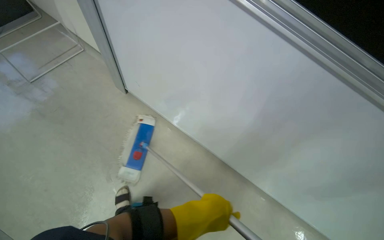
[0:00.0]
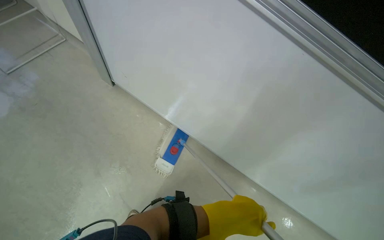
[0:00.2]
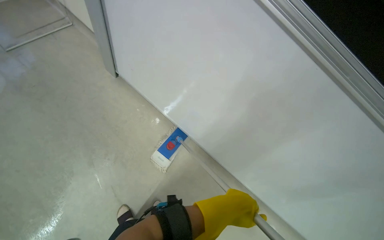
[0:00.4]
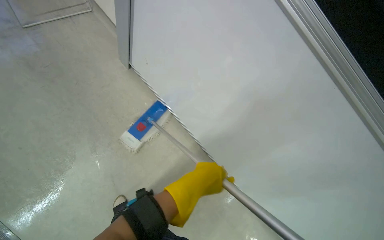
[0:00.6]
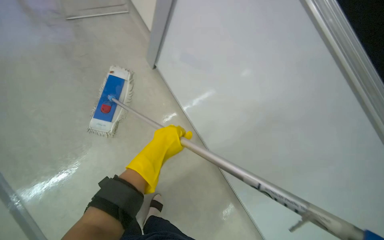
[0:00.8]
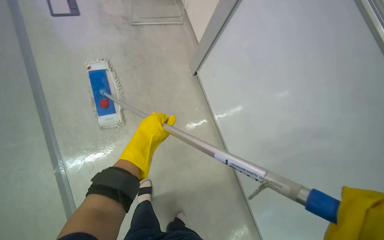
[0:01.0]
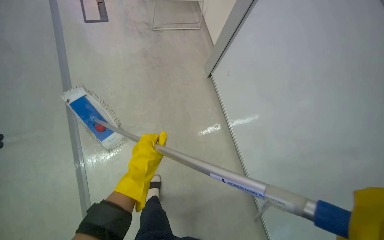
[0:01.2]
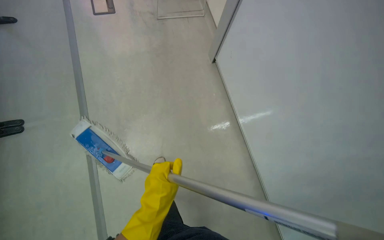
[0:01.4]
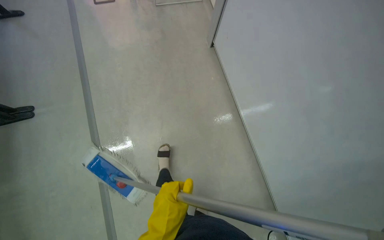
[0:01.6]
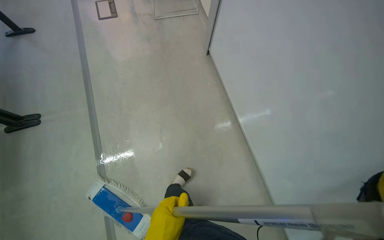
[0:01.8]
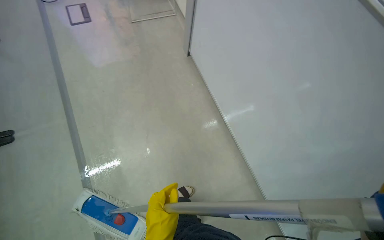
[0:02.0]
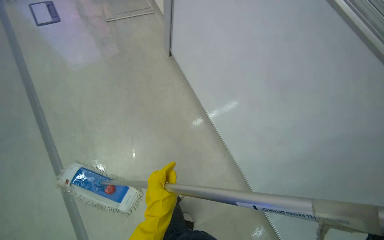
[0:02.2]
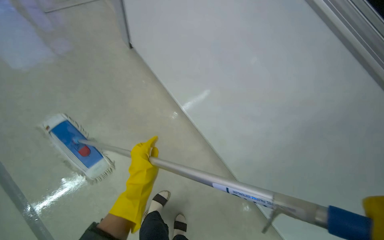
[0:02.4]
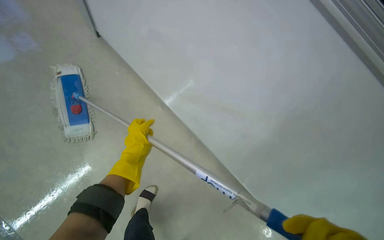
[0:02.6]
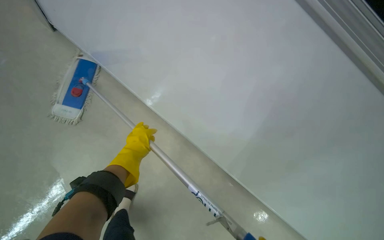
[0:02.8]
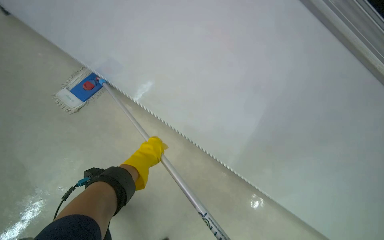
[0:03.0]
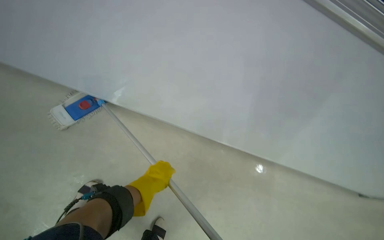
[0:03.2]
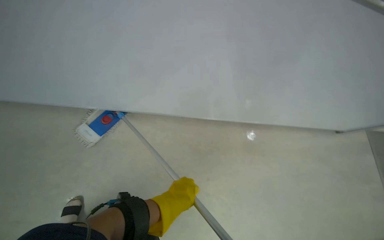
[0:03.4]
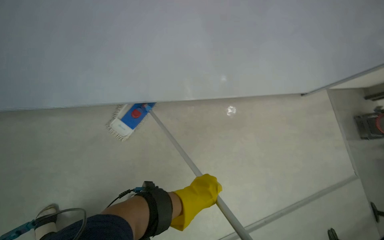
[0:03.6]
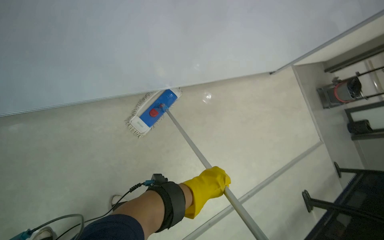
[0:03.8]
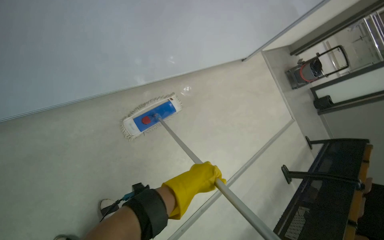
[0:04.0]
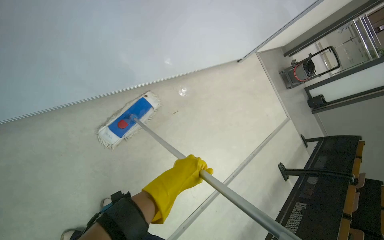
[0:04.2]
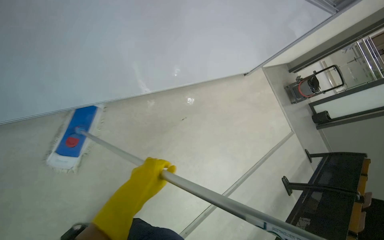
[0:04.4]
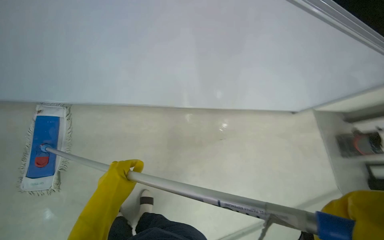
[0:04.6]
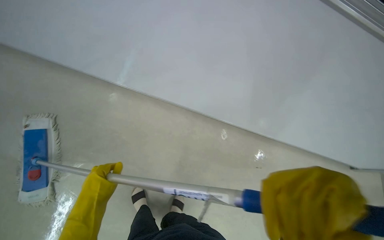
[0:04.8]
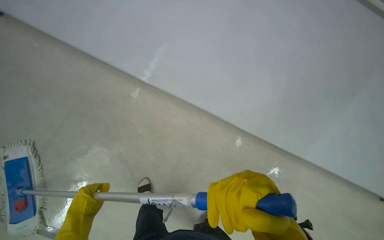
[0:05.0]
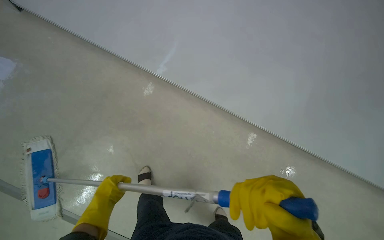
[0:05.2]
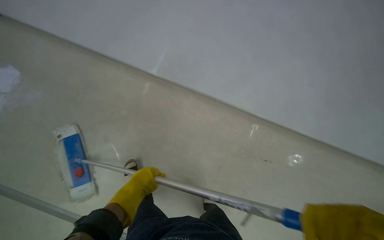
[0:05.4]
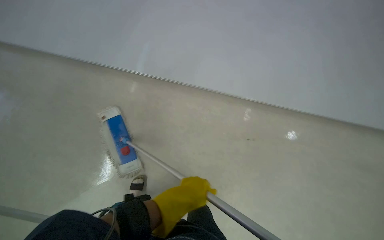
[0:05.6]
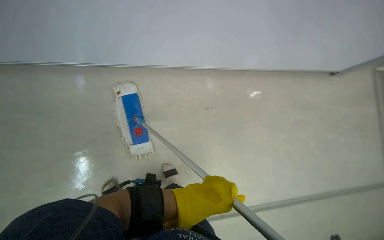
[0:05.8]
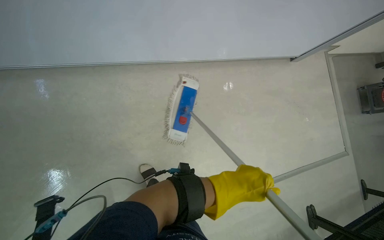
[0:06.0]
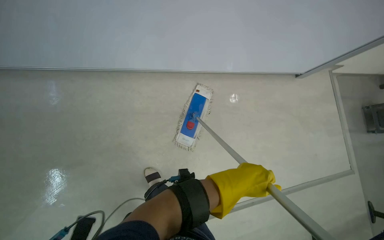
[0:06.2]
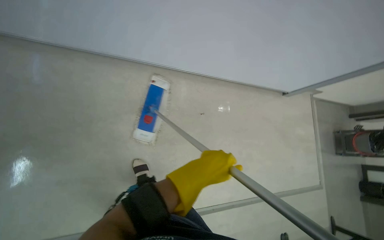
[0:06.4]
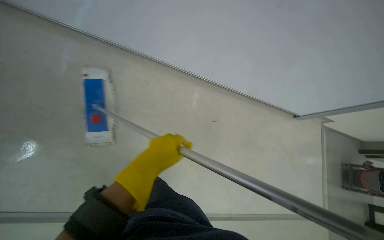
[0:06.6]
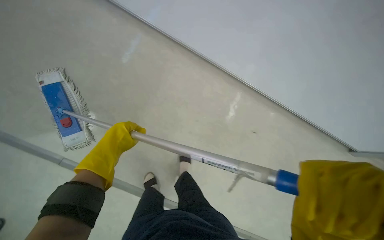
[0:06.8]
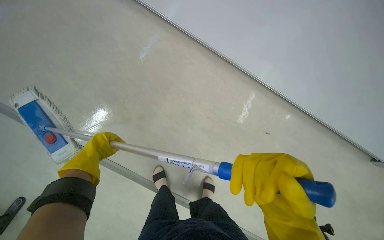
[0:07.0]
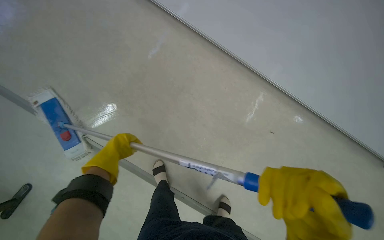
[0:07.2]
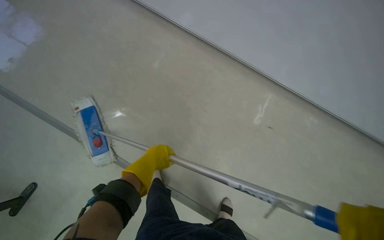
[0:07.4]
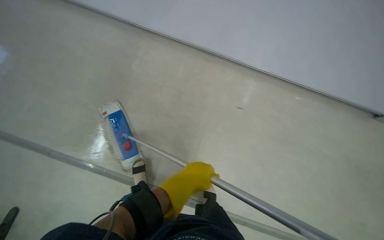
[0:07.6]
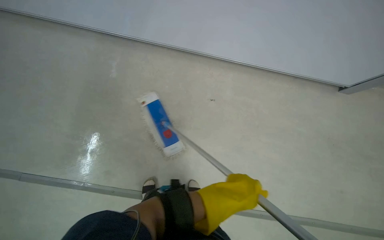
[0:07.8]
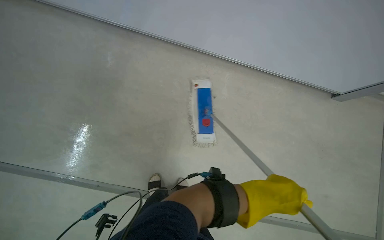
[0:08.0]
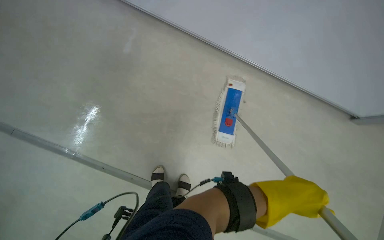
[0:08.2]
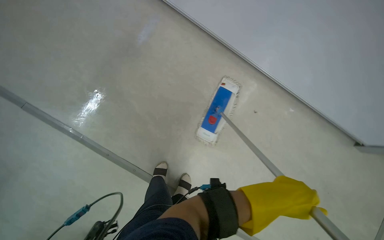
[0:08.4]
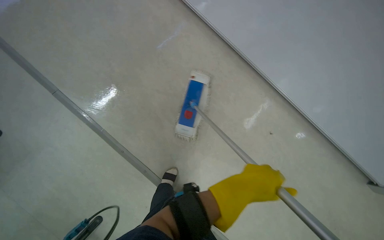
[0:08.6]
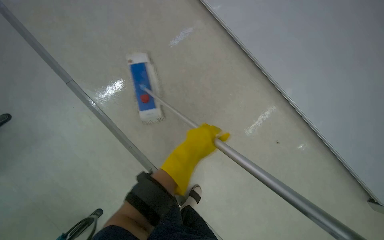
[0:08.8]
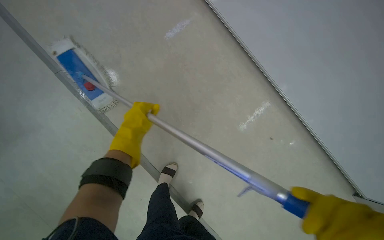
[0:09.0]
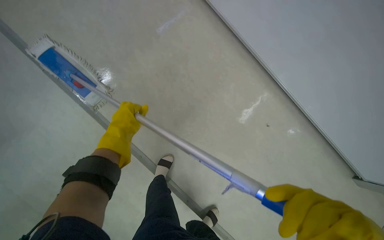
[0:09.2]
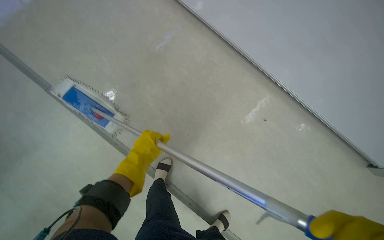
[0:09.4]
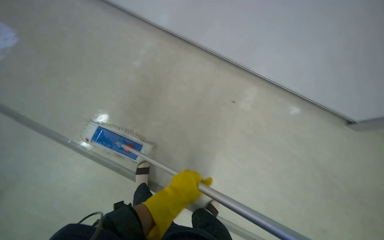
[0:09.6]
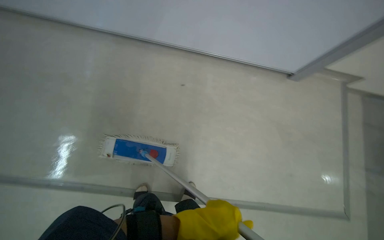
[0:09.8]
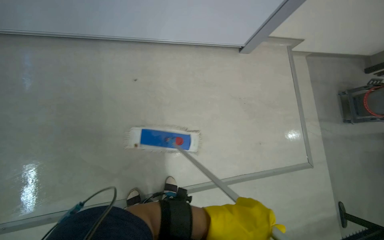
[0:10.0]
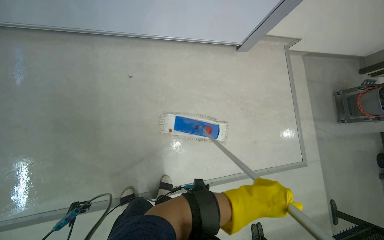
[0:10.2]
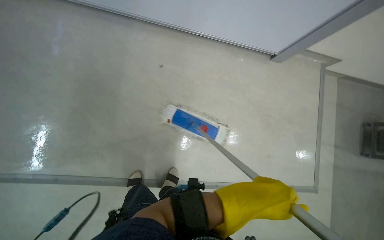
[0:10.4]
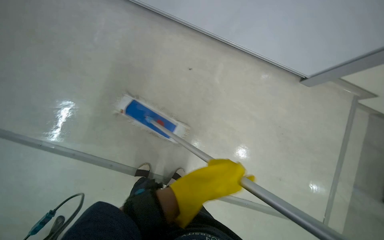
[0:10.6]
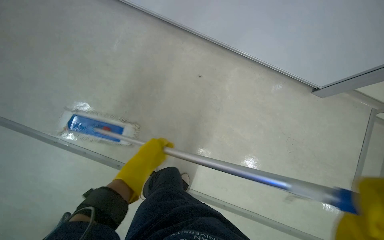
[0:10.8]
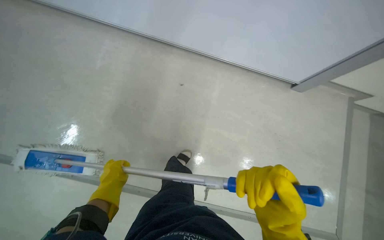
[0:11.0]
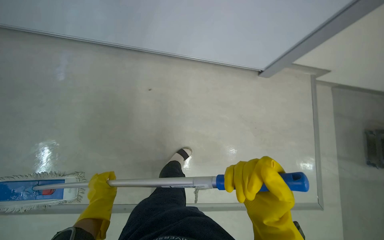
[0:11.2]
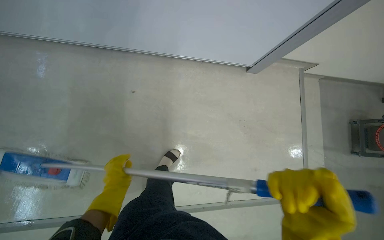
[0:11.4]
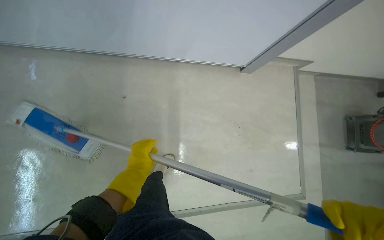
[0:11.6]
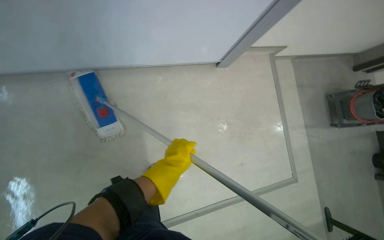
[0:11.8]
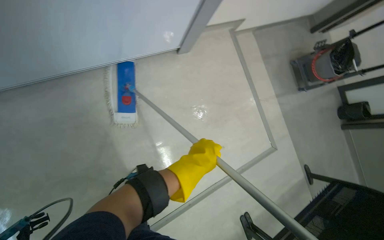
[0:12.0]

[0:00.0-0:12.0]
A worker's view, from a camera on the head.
Job: mopping floor.
The whole recording: Mopping building floor. The worker prepares the mop and mops the floor in the building hallway.
0:00.0 to 0:01.6: The camera travels about 40 cm. The wearer looks about 15 degrees further downward. The scene turns some 25 degrees counterclockwise in the picture.
0:01.6 to 0:03.0: The camera sweeps to the right, by approximately 25 degrees. The wearer looks approximately 10 degrees further upward.
0:03.0 to 0:04.4: The view tilts roughly 15 degrees upward.
0:09.0 to 0:10.4: The left hand moves nearer to the camera, roughly 20 cm.
0:10.4 to 0:12.0: The head rotates about 30 degrees to the right.

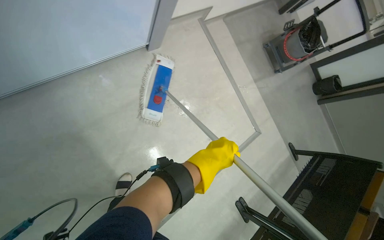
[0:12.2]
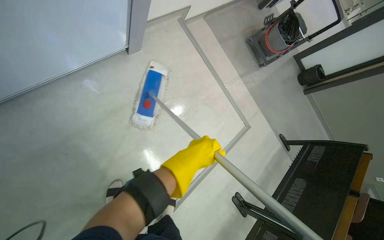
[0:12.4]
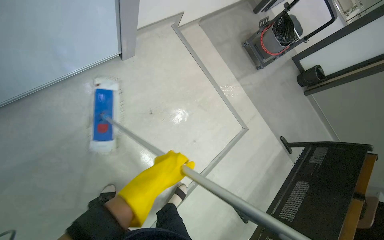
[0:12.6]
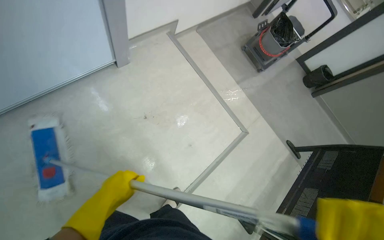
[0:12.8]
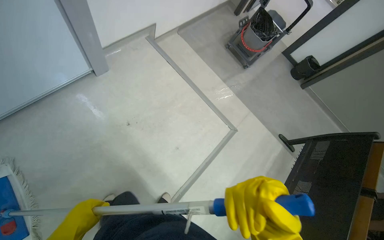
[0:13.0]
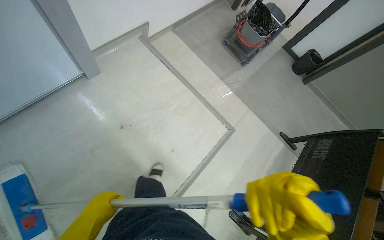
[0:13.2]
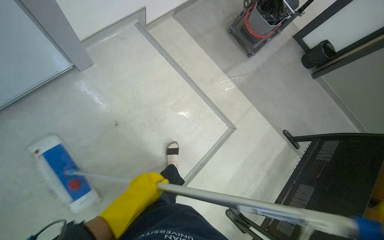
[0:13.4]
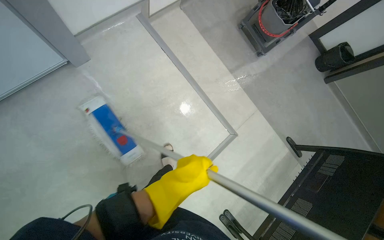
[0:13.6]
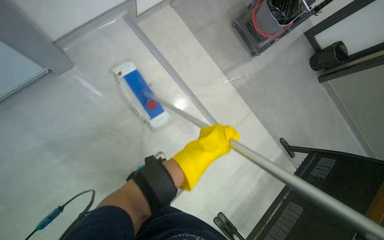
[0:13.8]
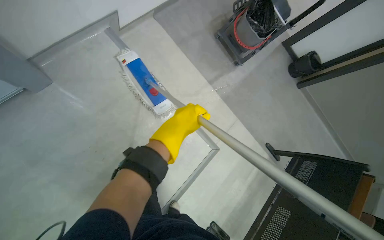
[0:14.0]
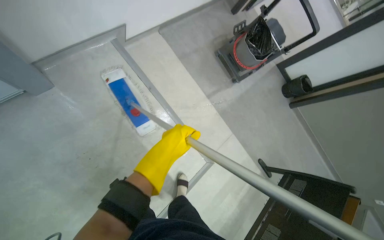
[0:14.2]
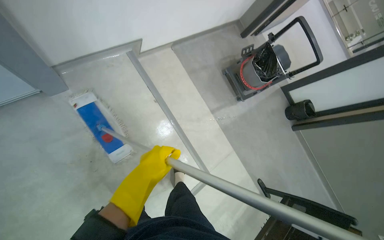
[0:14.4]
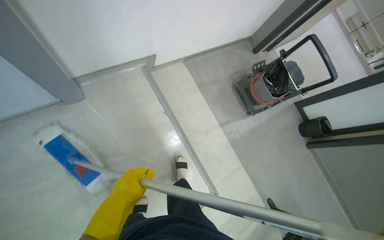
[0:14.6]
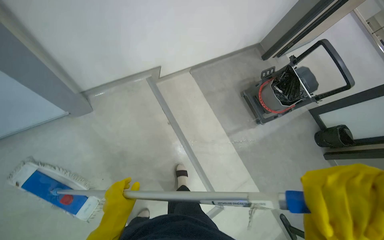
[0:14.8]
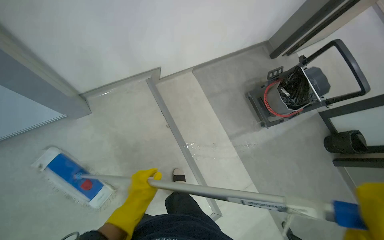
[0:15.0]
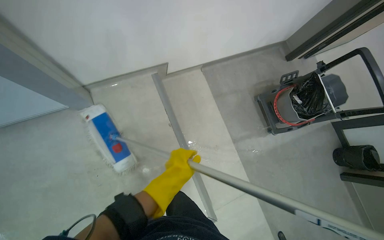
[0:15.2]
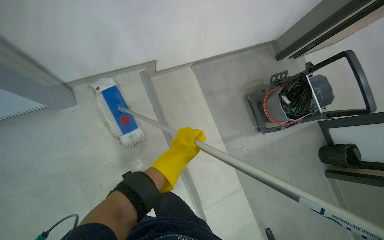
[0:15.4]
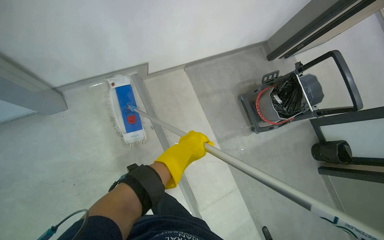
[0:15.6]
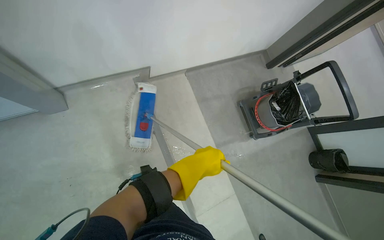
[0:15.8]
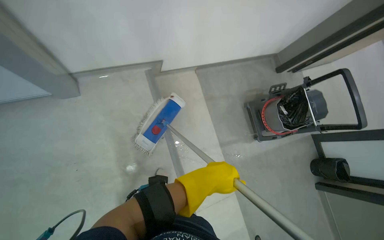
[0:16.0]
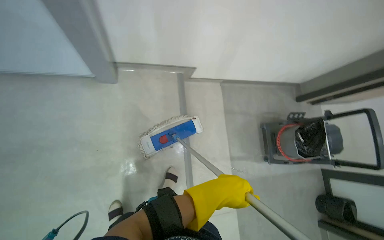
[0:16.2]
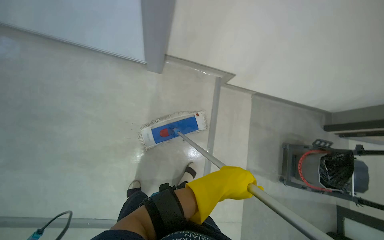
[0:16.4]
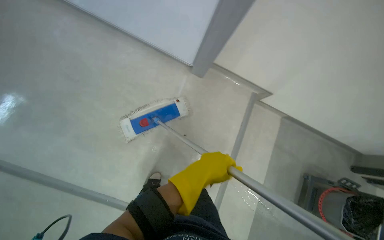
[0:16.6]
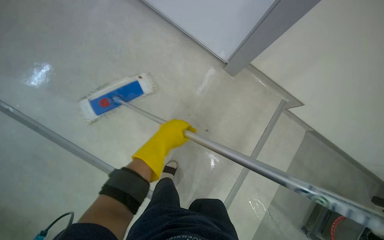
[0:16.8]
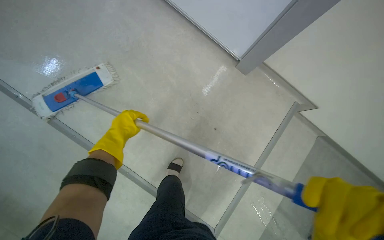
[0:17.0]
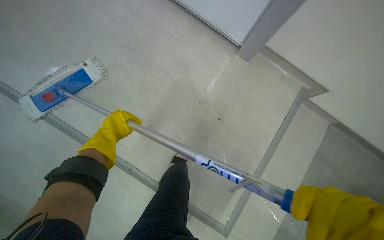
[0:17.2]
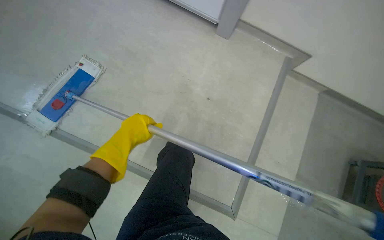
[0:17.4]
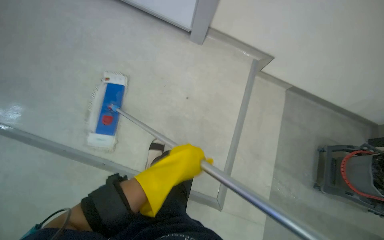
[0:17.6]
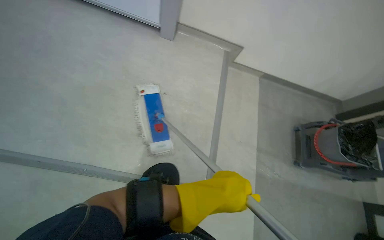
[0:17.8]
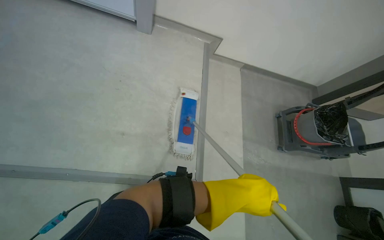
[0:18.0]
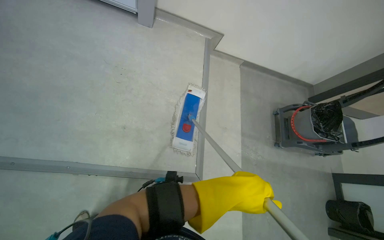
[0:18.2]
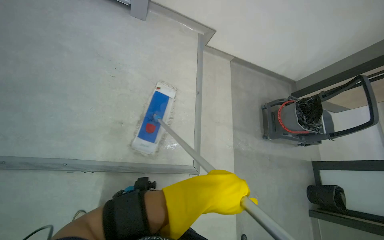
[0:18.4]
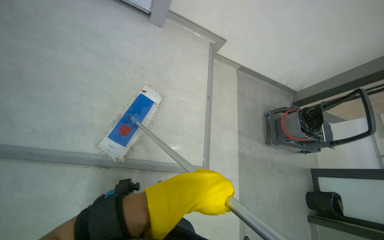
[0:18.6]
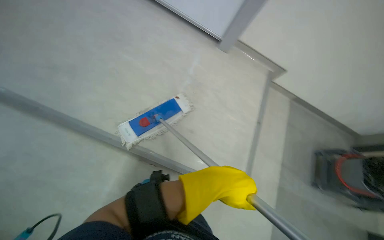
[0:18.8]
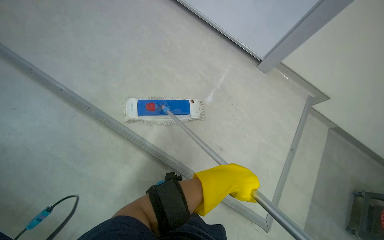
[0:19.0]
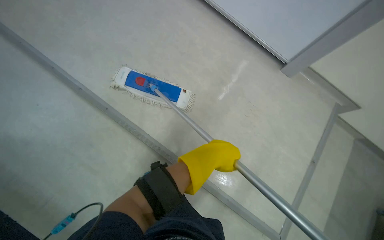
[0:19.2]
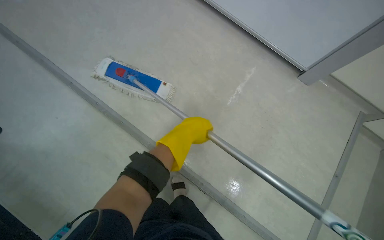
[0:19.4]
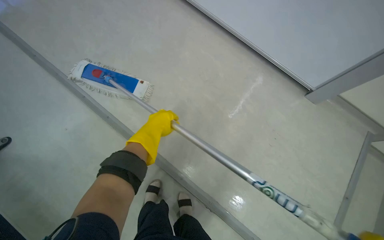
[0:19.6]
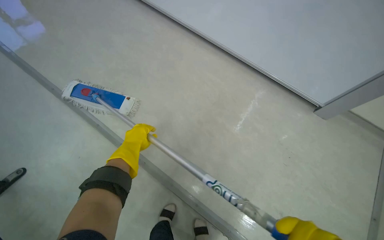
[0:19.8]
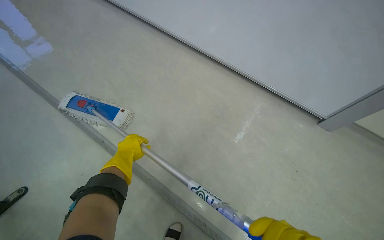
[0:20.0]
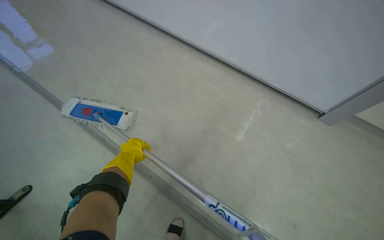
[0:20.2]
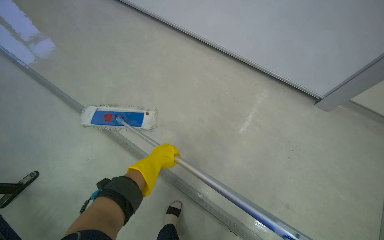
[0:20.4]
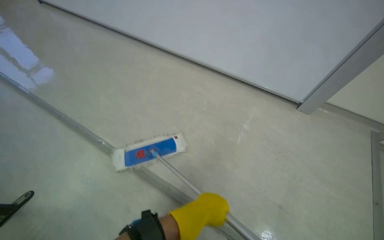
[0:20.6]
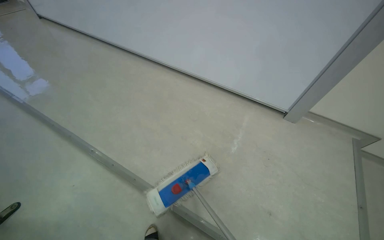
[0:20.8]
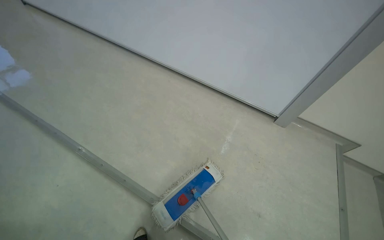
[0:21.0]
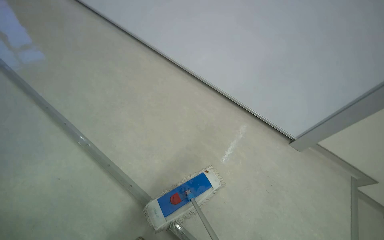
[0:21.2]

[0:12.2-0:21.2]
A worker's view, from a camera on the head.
Job: mopping floor.
The whole recording: Mopping building floor. The worker prepares the mop and mops the floor in the building hallway.
0:12.2 to 0:13.8: The head travels roughly 70 cm.
0:13.8 to 0:15.2: The camera pitches upward, by some 15 degrees. The left hand swings up and down the picture, about 30 cm each way, with 2 reversals.
0:15.2 to 0:16.6: The wearer moves some 50 cm. Everything in view rotates approximately 45 degrees clockwise.
0:16.6 to 0:18.2: The left hand travels to the left and back again, approximately 40 cm each way.
0:18.2 to 0:19.8: The left hand swings left and right, about 25 cm each way, with 2 reversals.
